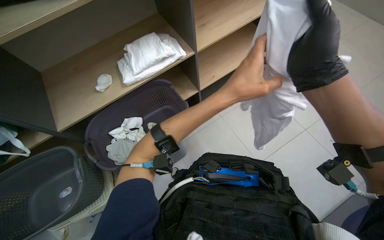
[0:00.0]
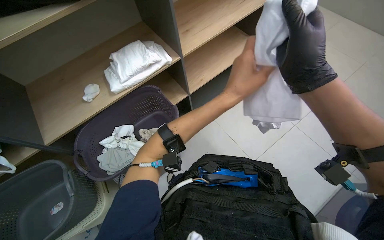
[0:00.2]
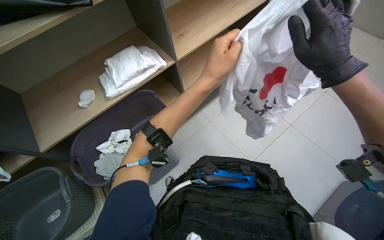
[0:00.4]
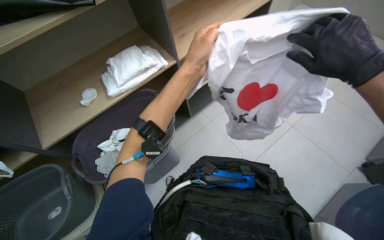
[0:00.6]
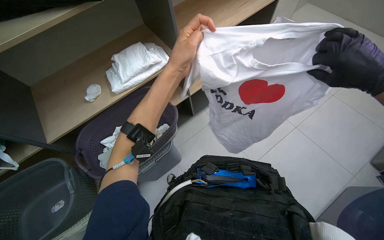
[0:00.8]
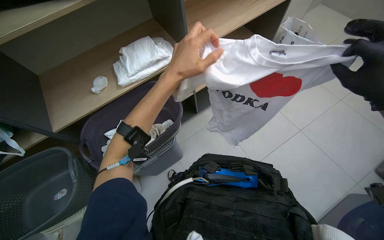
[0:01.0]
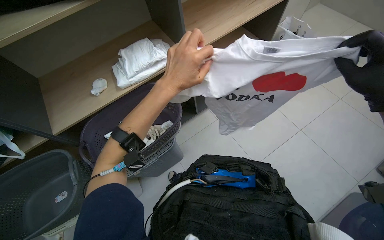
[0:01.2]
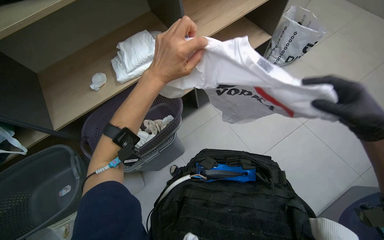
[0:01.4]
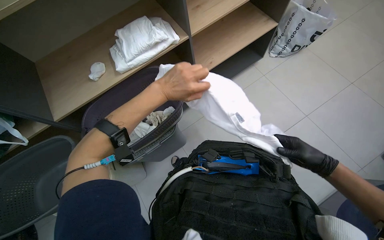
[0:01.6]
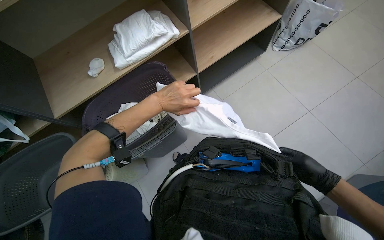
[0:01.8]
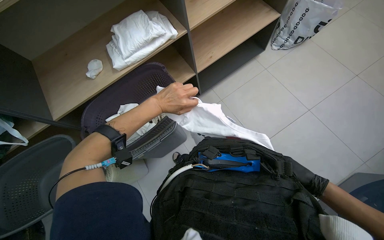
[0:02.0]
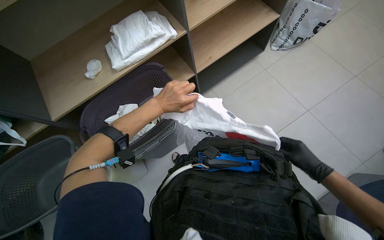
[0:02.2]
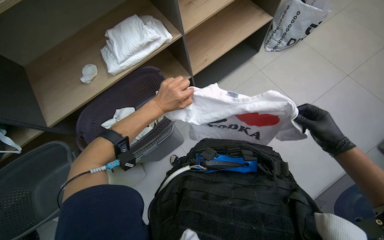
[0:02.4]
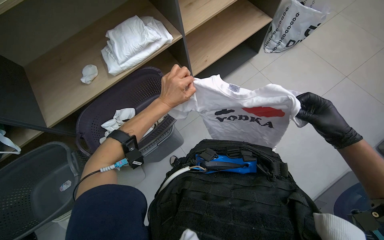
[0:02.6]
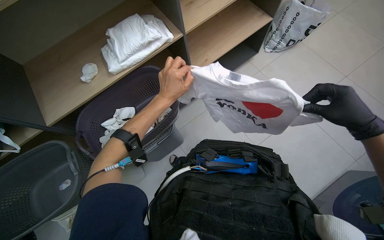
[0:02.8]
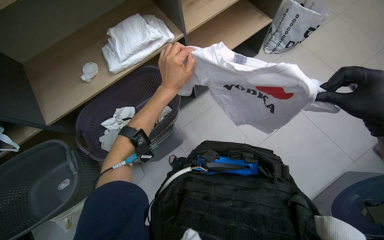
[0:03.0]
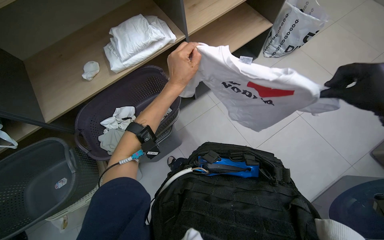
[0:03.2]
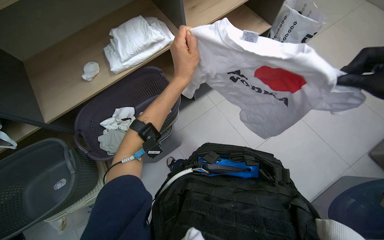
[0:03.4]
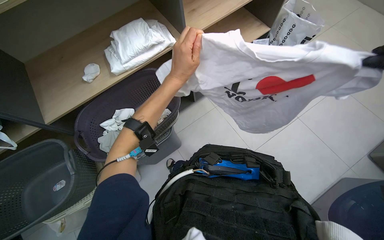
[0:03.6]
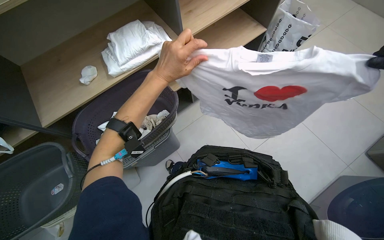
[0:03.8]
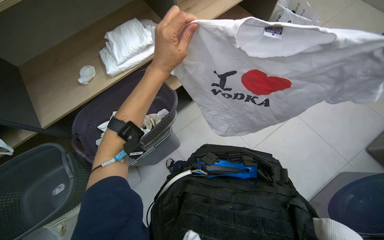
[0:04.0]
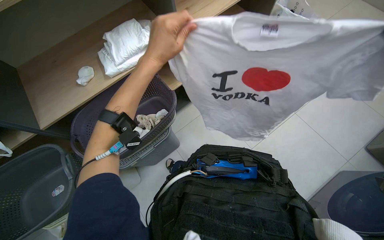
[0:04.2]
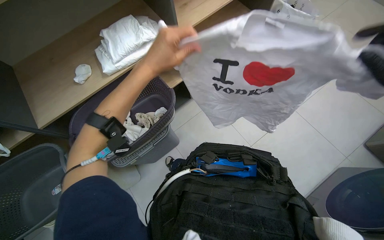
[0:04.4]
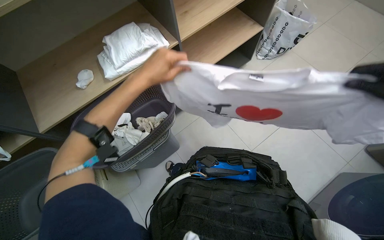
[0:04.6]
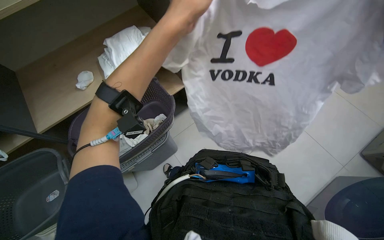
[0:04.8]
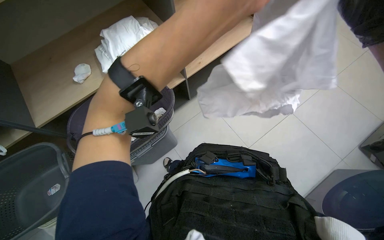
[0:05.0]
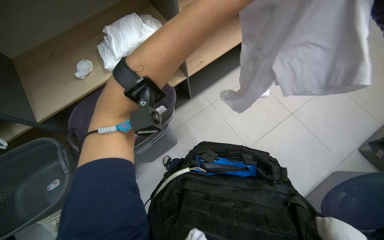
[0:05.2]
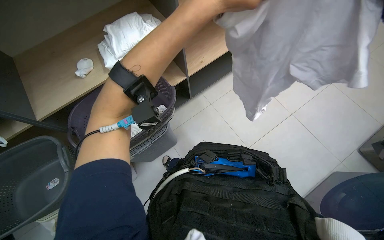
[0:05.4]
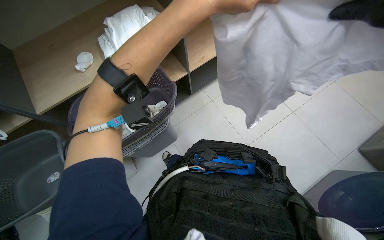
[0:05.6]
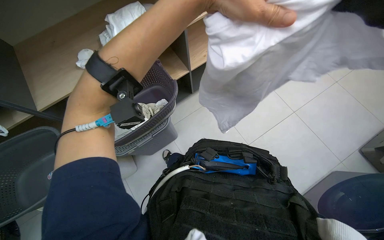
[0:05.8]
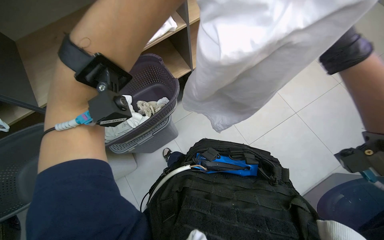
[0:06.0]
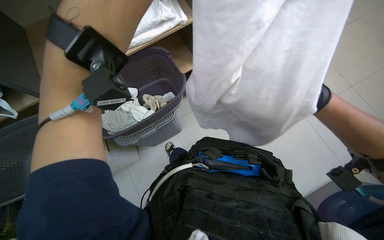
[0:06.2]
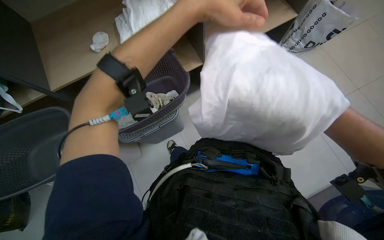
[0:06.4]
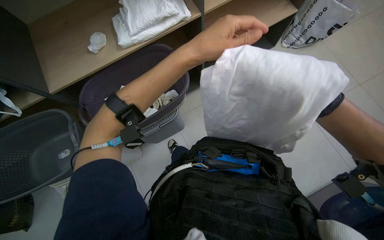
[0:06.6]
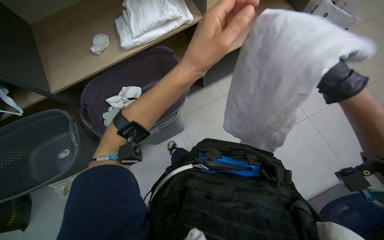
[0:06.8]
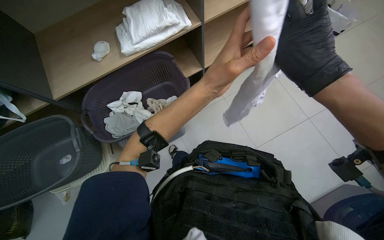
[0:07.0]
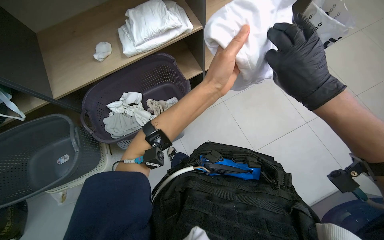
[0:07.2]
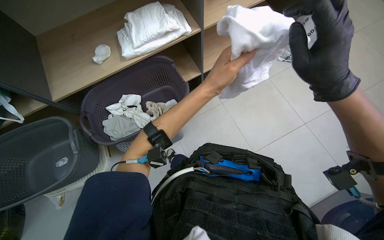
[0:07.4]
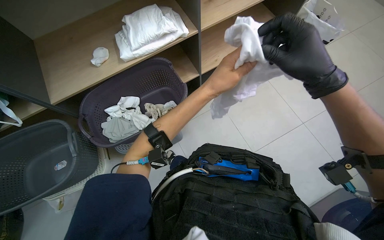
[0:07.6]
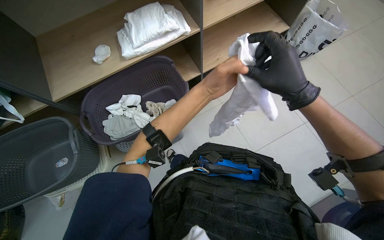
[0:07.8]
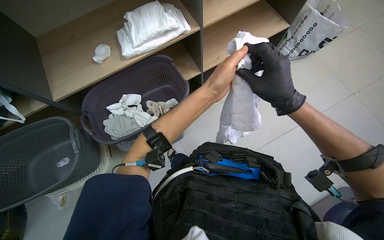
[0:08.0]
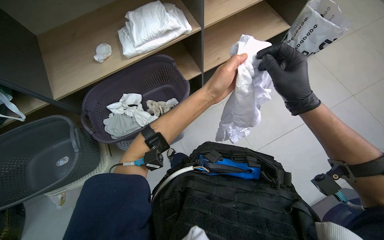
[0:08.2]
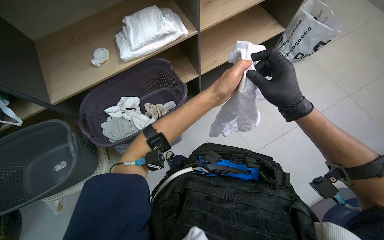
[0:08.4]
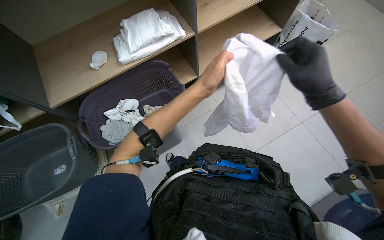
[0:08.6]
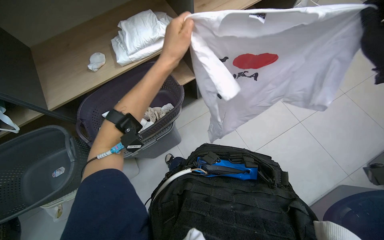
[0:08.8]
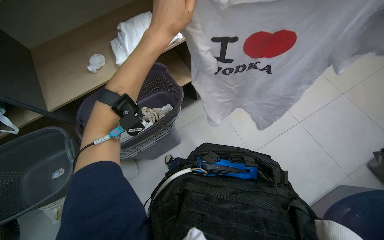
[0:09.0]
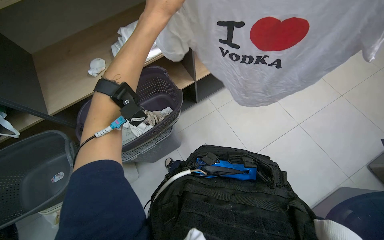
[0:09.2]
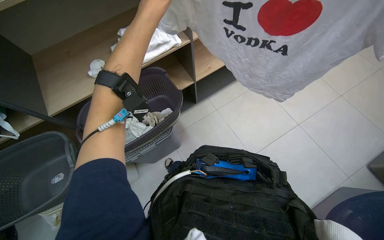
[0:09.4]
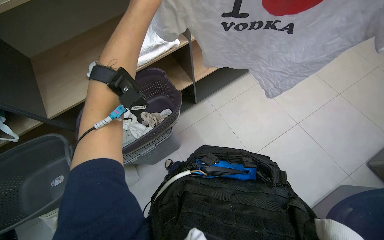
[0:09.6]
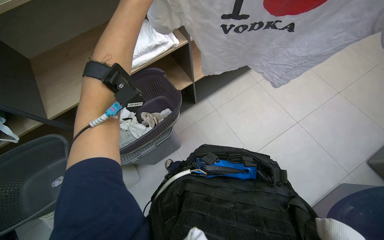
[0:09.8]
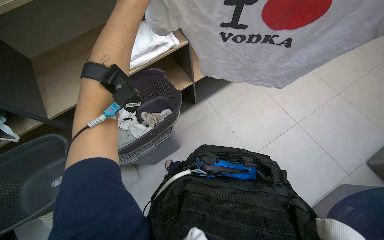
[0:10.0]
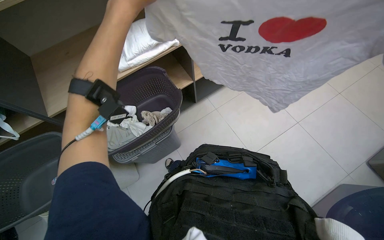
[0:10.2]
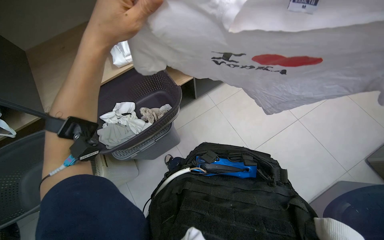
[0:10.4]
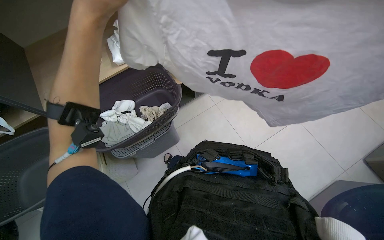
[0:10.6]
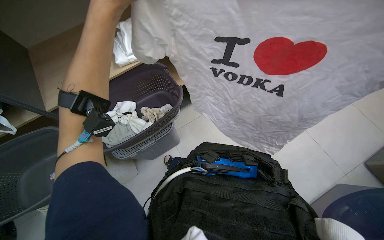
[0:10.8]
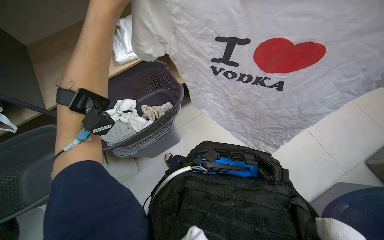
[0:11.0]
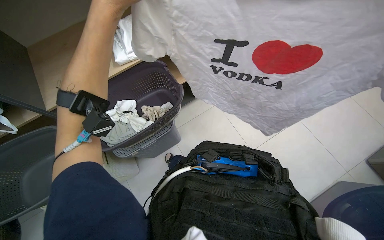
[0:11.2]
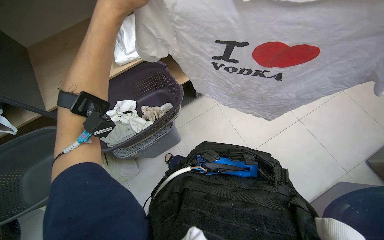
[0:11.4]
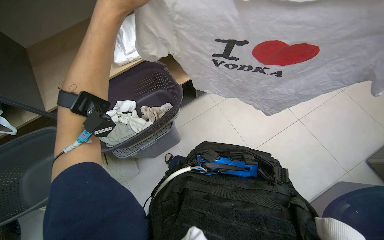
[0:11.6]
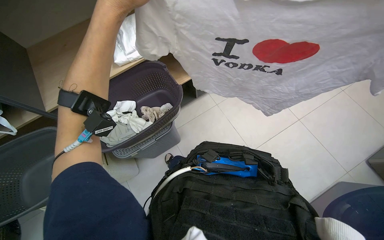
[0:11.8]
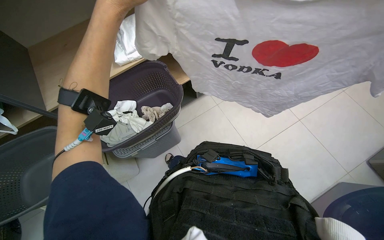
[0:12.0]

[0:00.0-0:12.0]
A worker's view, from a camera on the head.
Job: managing laundry.
The whole recording: Folding clothes from basket. The worker picks clothes from a basket and folds them.
0:00.0 to 0:01.6: The left hand shifts approximately 15 cm to the left.
0:07.6 to 0:09.0: The left hand is displaced nearer to the camera, up the picture and to the left by some 15 cm.
0:09.0 to 0:10.4: The left hand moves to the left, approximately 10 cm.

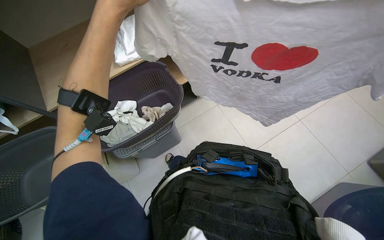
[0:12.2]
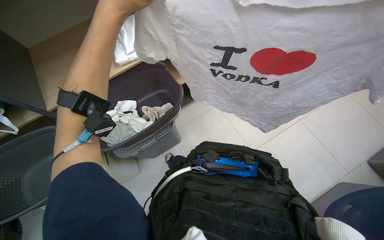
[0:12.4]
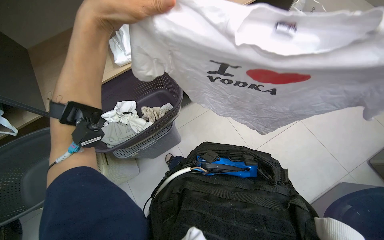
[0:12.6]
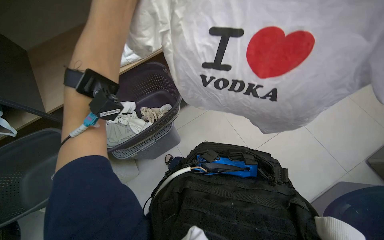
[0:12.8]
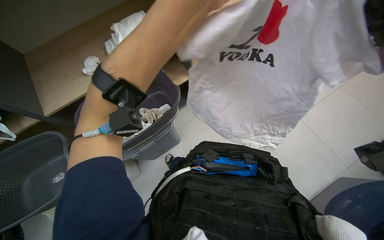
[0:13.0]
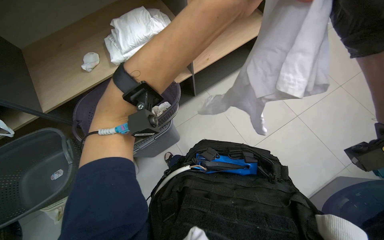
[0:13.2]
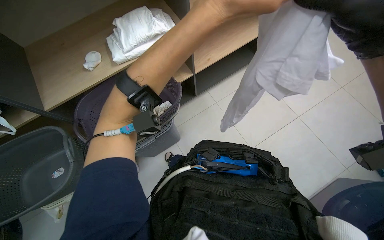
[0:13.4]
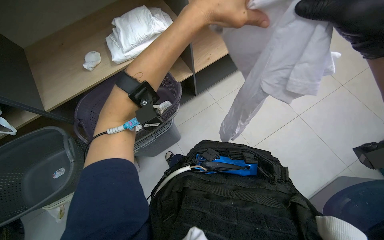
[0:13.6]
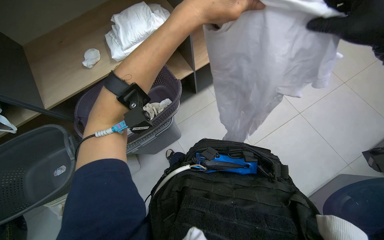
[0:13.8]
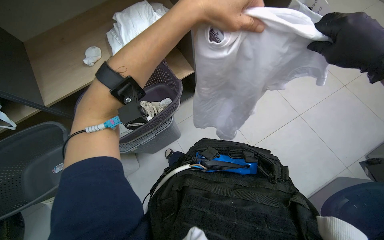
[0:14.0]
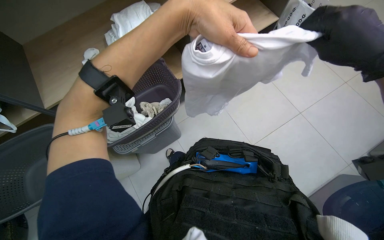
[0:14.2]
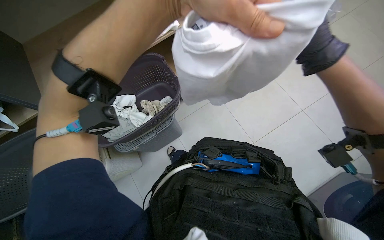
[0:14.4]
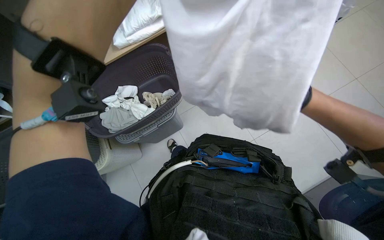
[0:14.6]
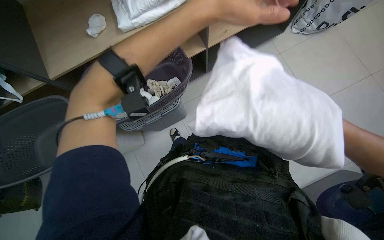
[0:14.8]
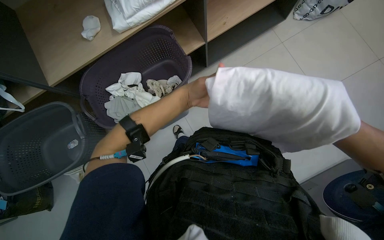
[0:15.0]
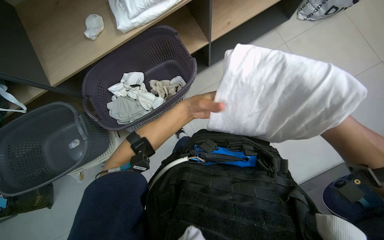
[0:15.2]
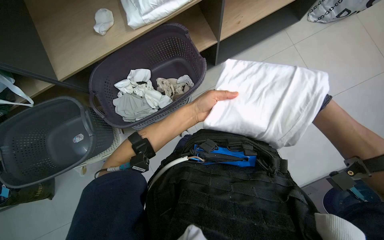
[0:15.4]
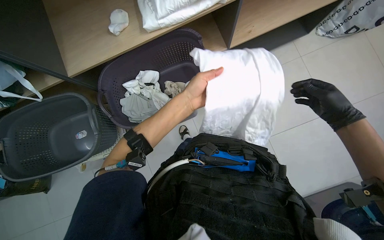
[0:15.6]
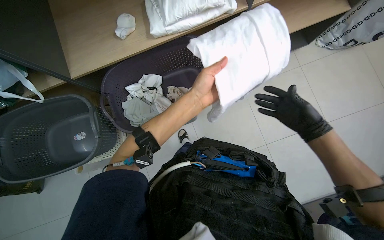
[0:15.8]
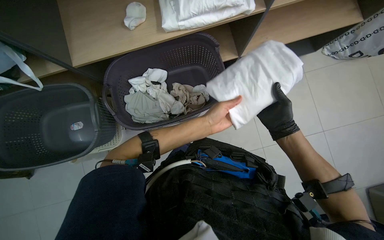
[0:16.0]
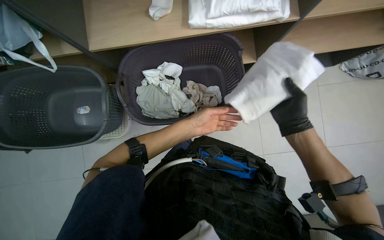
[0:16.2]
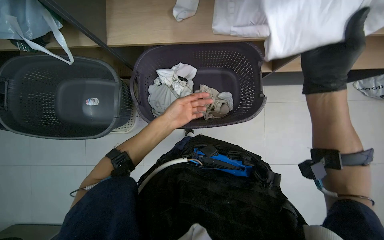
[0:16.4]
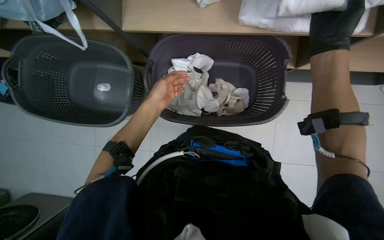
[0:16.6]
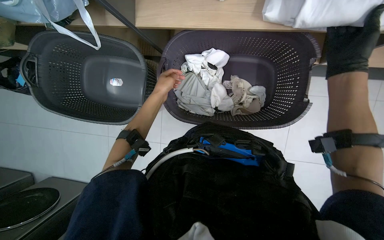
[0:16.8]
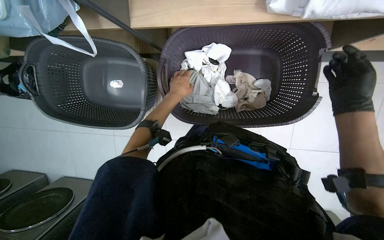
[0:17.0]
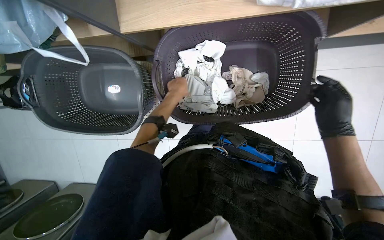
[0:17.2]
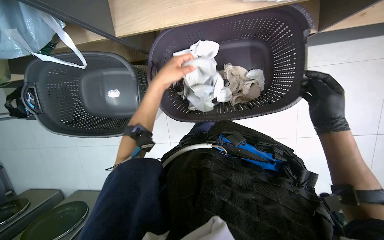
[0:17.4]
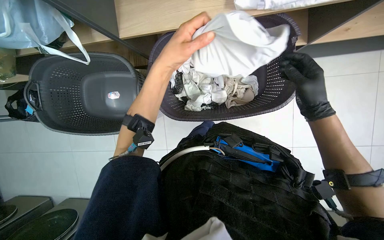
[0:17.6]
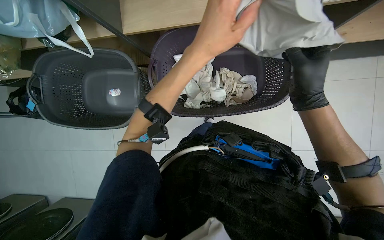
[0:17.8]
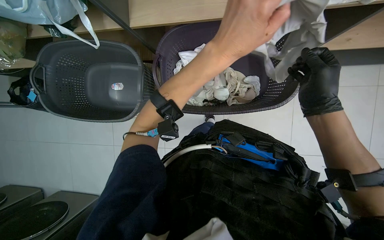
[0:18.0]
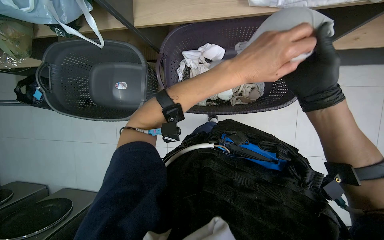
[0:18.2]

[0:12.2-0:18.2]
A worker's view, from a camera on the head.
Job: managing laundry.
The whole recording: Folding clothes from basket. The worker picks clothes from a basket and folds them.
0:15.2 to 0:16.6: Everything in view rotates roughly 30 degrees clockwise. The left hand travels to the left by approximately 25 cm.
0:16.6 to 0:18.2: The right hand is displaced down the picture by roughly 15 cm, while the left hand shifts approximately 30 cm nearer to the camera and to the right.

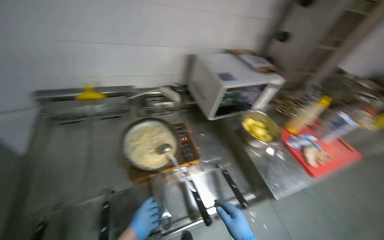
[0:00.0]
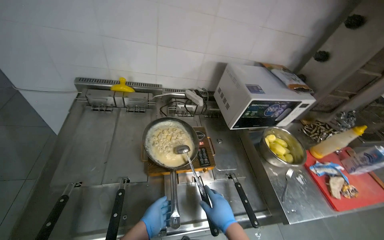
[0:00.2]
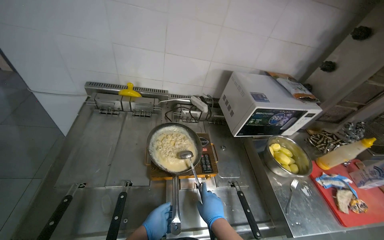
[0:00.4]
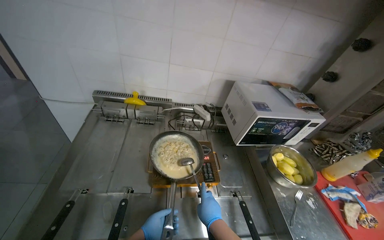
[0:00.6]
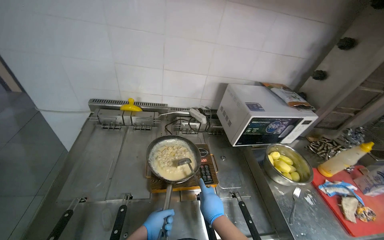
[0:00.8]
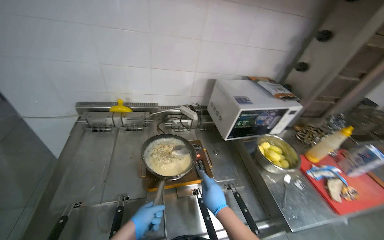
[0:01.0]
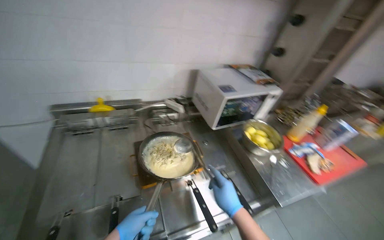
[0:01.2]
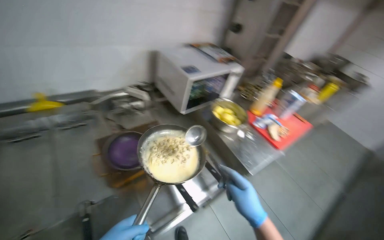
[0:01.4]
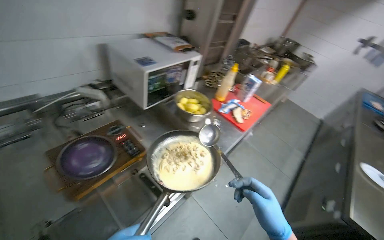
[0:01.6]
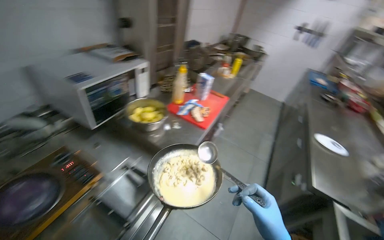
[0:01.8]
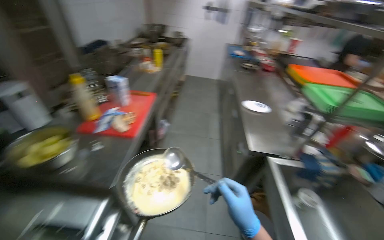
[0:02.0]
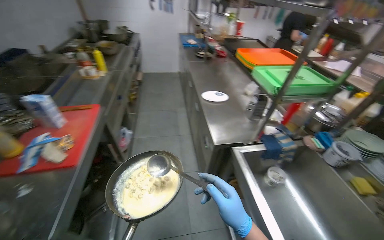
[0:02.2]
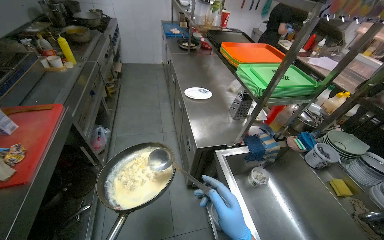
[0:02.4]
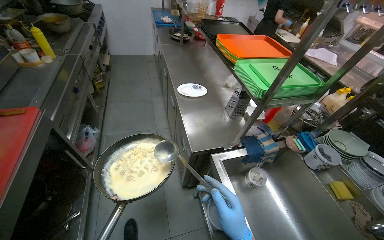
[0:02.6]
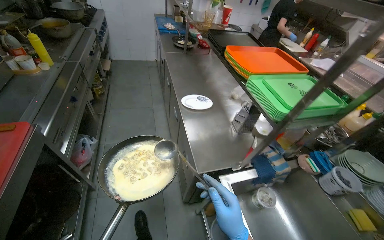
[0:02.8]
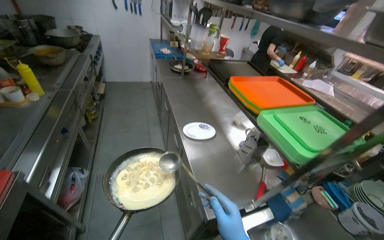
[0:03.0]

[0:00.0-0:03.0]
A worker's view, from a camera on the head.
Job: preparing food.
The whole recording: Preparing food from pan. The worker scoops food from a pan and places it onto a plate.
0:00.0 to 0:01.6: The head rotates about 30 degrees to the right.
0:01.6 to 0:03.0: The camera travels about 90 cm. The wearer's head swings about 60 degrees to the right.
